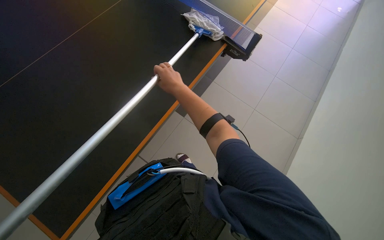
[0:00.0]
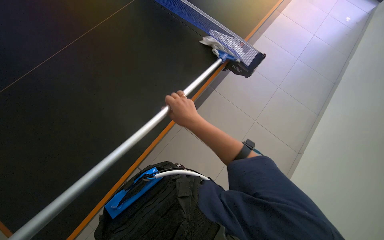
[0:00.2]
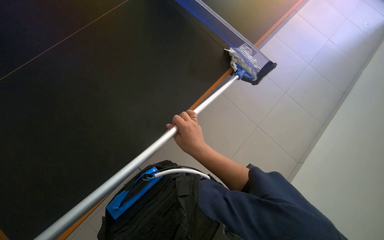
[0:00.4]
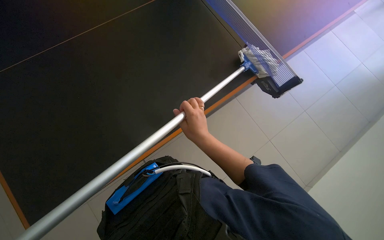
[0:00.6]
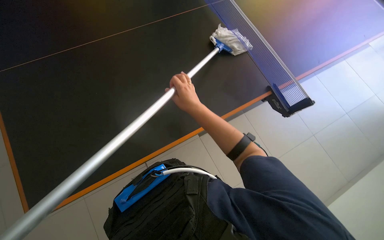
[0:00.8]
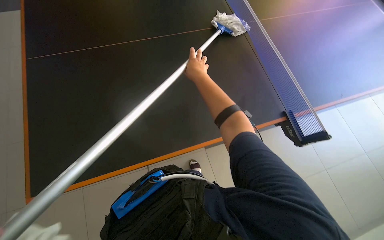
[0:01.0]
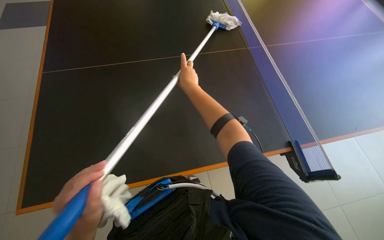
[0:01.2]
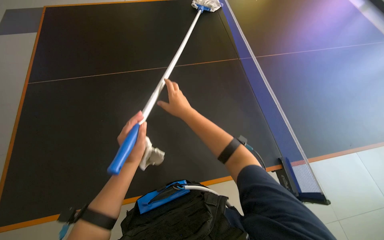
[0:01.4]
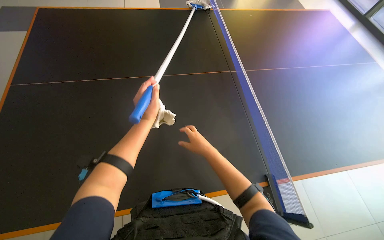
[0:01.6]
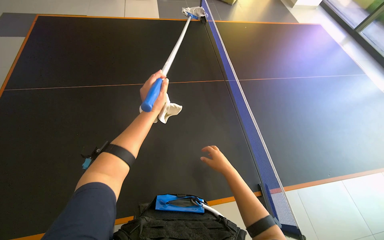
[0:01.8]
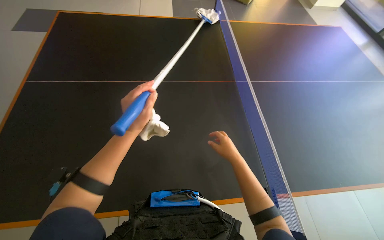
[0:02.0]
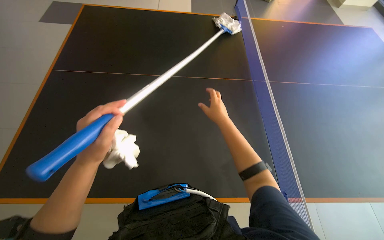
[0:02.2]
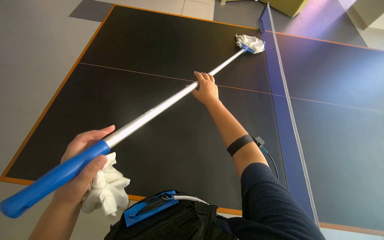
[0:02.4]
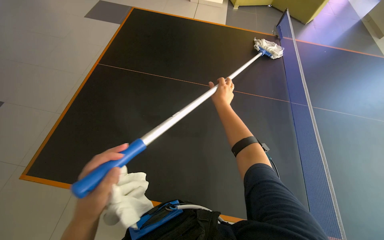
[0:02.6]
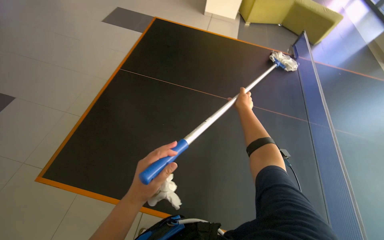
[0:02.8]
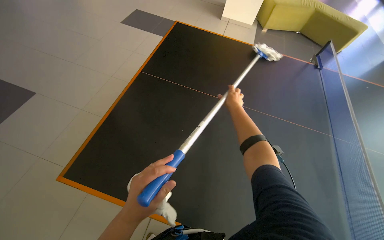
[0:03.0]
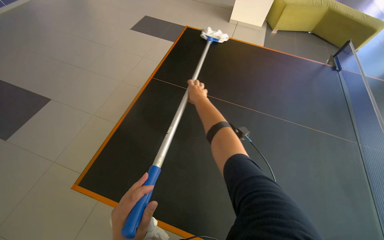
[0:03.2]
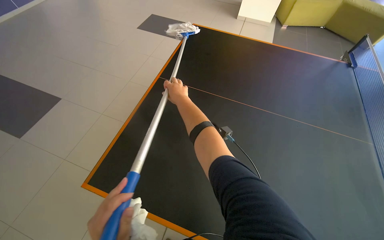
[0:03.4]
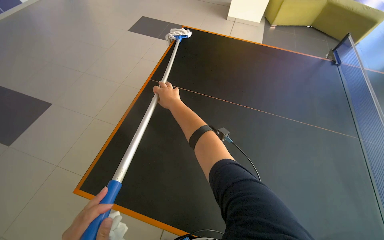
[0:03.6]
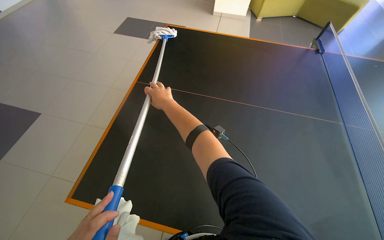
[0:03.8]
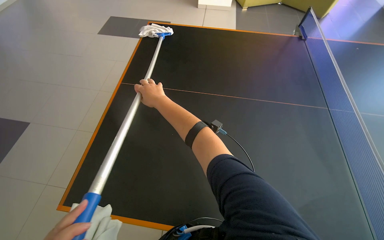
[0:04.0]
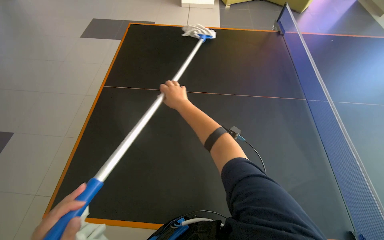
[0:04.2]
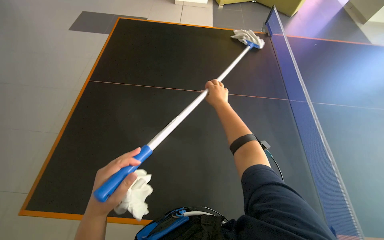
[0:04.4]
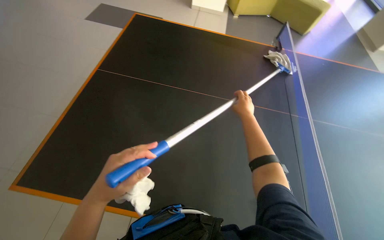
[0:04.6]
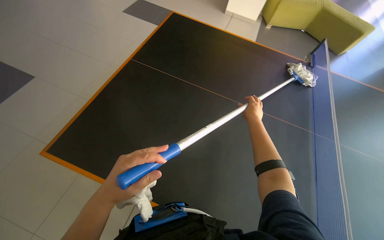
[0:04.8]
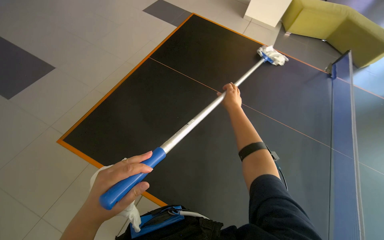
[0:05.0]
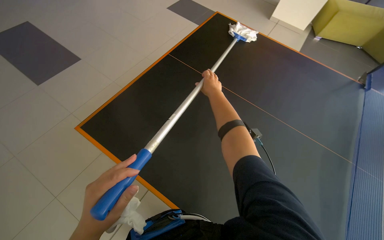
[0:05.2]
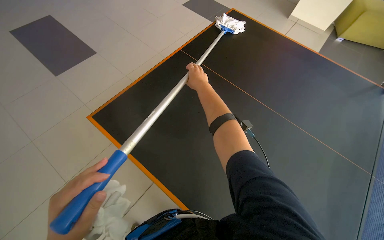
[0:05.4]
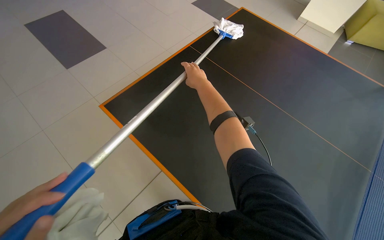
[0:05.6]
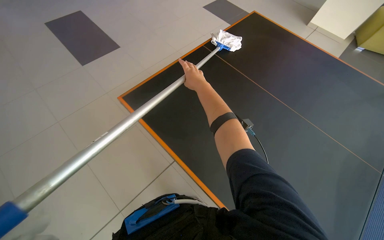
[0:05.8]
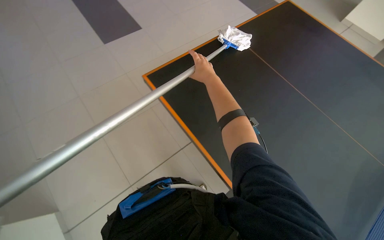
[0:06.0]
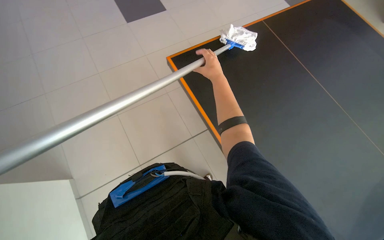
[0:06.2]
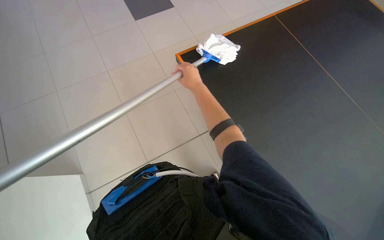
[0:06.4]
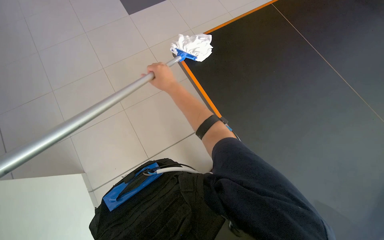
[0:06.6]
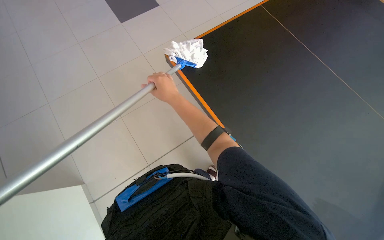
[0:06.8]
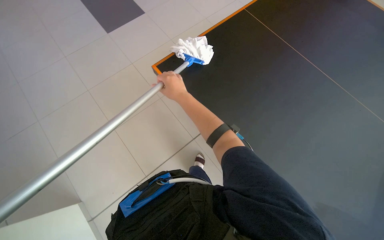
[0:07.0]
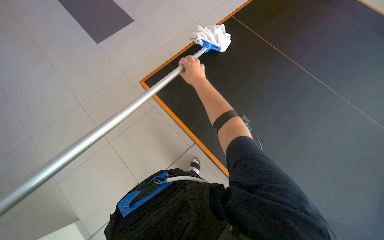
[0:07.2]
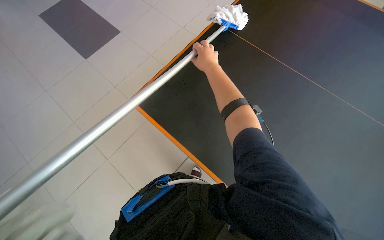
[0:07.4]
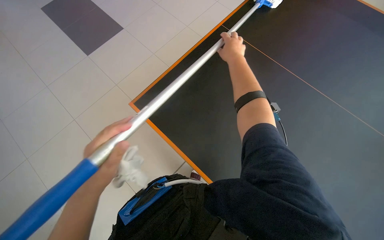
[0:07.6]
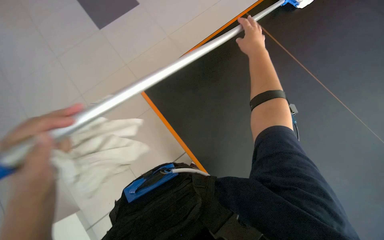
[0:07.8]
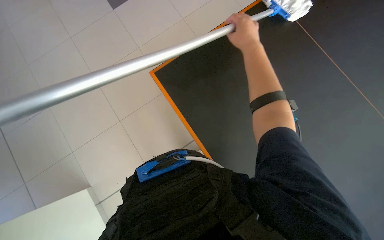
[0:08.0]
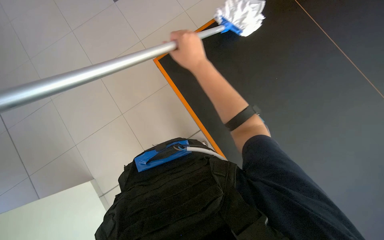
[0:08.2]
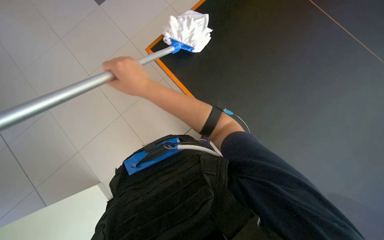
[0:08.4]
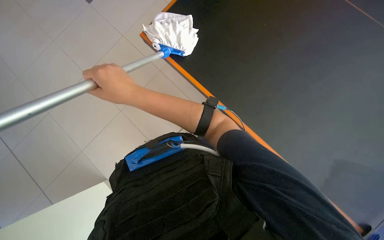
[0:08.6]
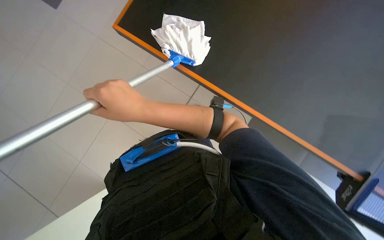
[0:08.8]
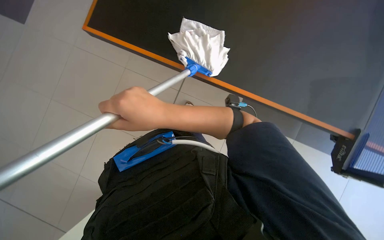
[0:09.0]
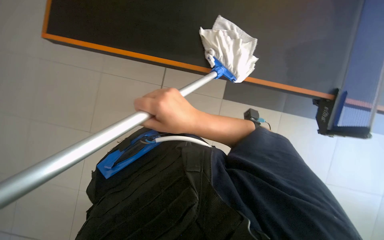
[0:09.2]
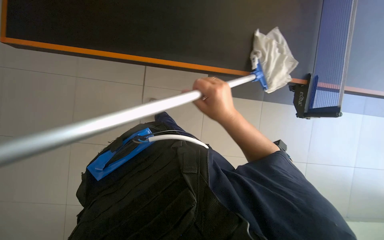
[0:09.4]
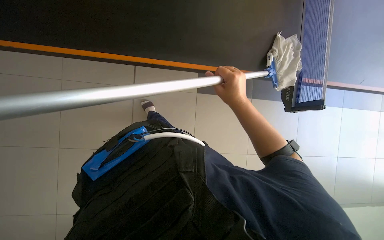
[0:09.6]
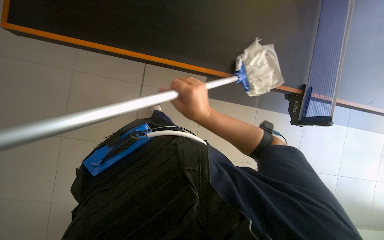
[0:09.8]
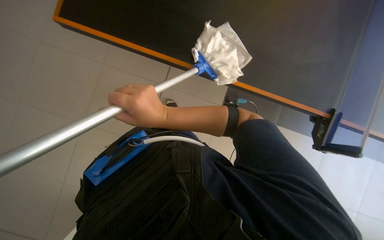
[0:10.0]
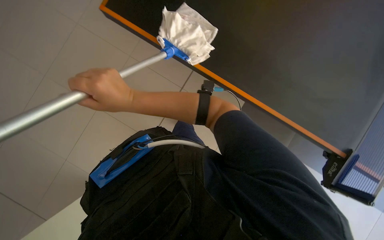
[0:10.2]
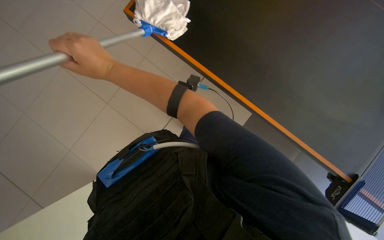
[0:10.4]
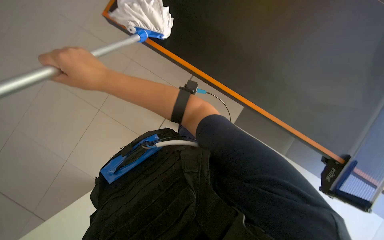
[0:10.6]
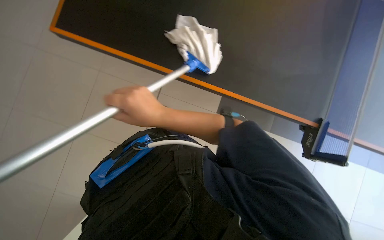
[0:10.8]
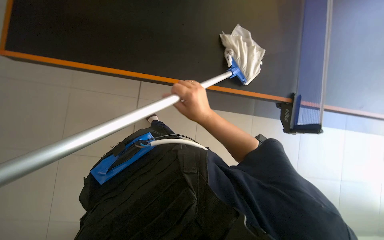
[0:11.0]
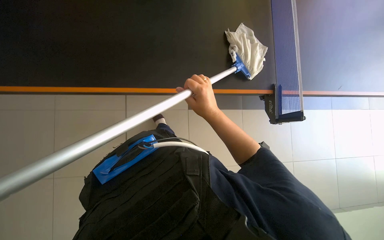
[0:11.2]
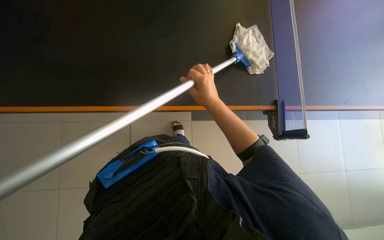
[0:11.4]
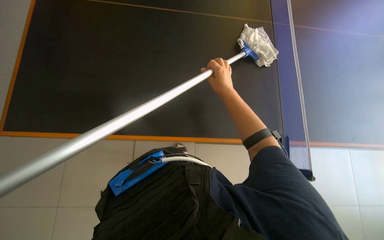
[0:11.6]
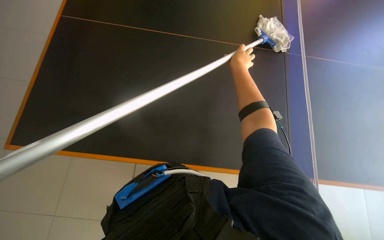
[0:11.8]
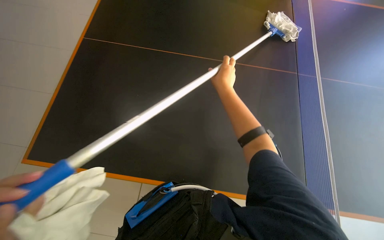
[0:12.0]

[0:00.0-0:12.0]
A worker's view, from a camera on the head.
Job: wiping surfaces.
The whole recording: Cleaning surfaces with mop. The worker cleans various surfaces with a mop.
0:01.6 to 0:03.0: The right hand travels up the picture by about 30 cm, while the left hand moves down the picture and nearer to the camera, approximately 20 cm.
0:03.0 to 0:04.4: The right hand is displaced nearer to the camera by about 10 cm, and goes to the left and returns, roughly 30 cm each way.
0:04.4 to 0:06.0: The wearer moves roughly 40 cm. The wearer looks about 55 degrees further to the left.
0:06.0 to 0:07.6: The right hand is displaced to the right and up the picture by about 15 cm.
0:07.6 to 0:09.0: The right hand goes approximately 35 cm to the left and down the picture.
0:09.0 to 0:10.4: The right hand travels to the left and up the picture by about 20 cm.
0:10.4 to 0:12.0: The wearer moves roughly 70 cm. The camera pitches downward, by some 15 degrees.

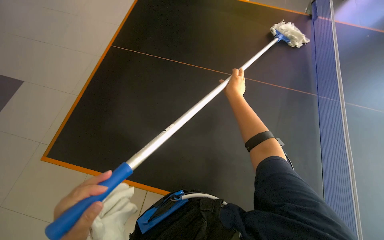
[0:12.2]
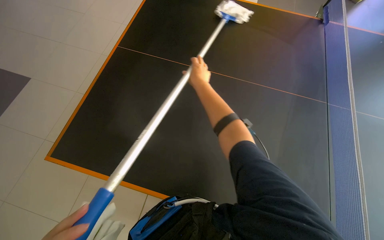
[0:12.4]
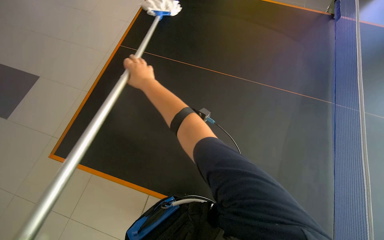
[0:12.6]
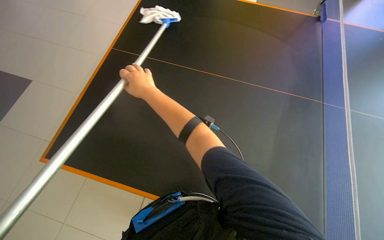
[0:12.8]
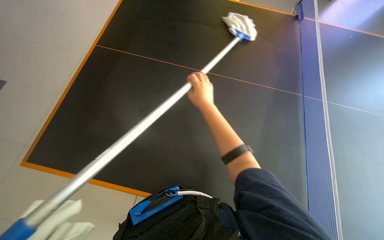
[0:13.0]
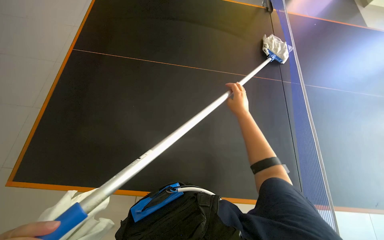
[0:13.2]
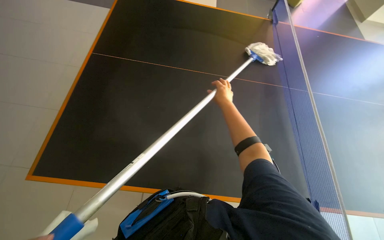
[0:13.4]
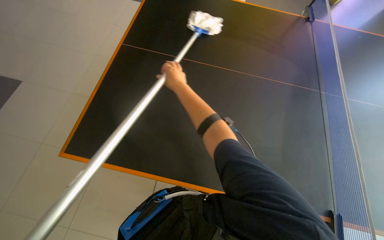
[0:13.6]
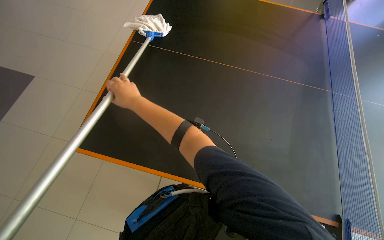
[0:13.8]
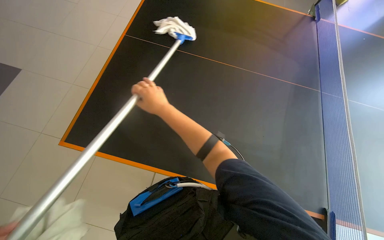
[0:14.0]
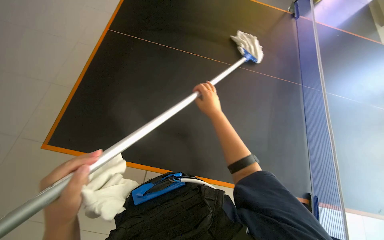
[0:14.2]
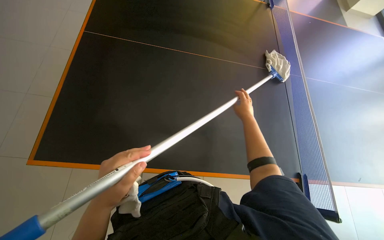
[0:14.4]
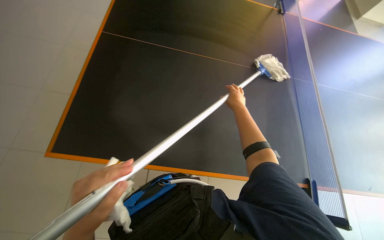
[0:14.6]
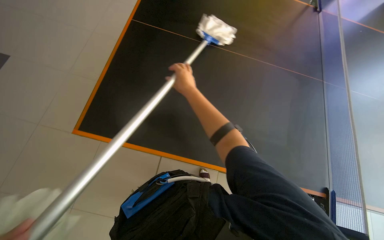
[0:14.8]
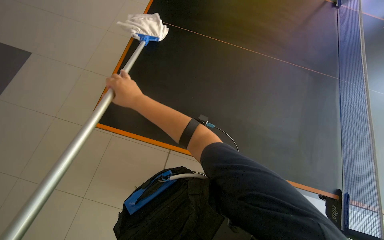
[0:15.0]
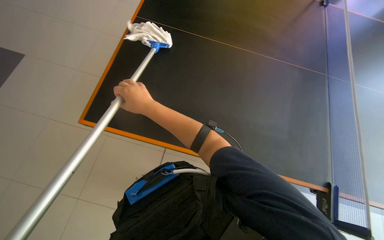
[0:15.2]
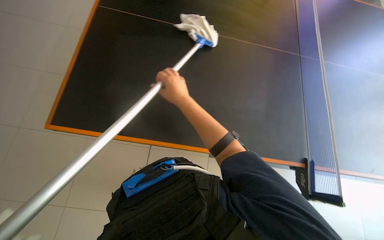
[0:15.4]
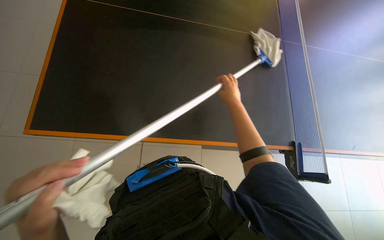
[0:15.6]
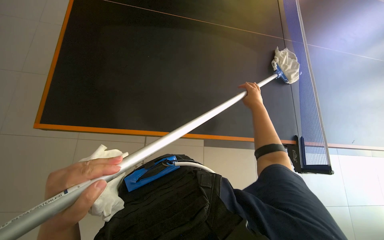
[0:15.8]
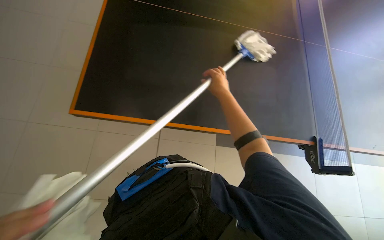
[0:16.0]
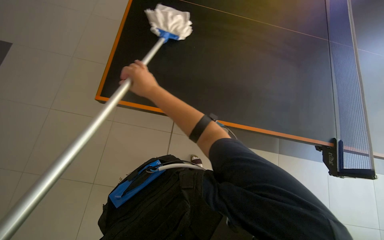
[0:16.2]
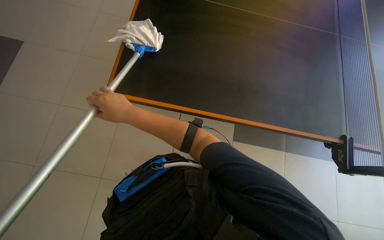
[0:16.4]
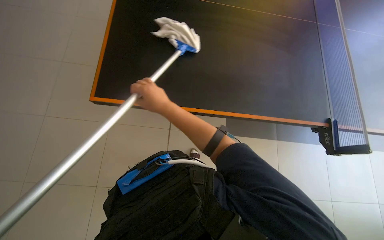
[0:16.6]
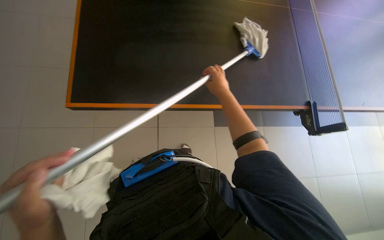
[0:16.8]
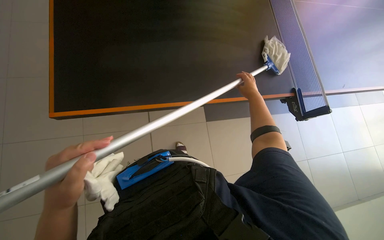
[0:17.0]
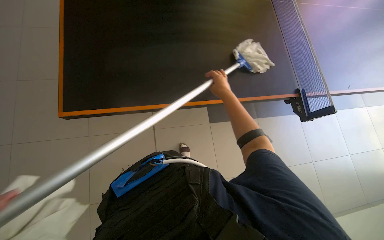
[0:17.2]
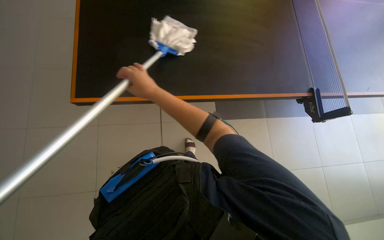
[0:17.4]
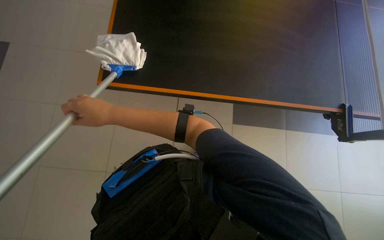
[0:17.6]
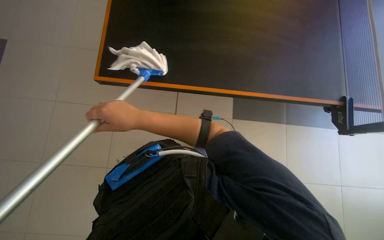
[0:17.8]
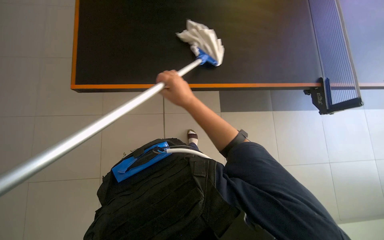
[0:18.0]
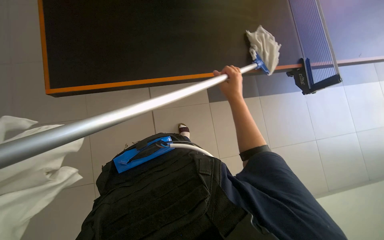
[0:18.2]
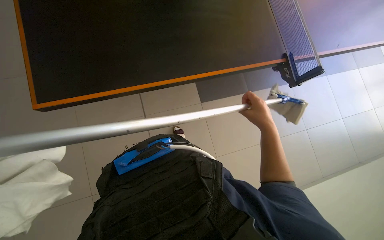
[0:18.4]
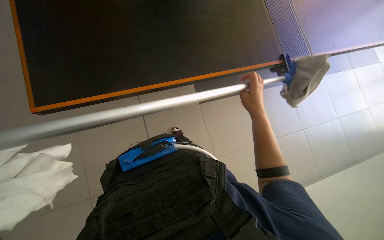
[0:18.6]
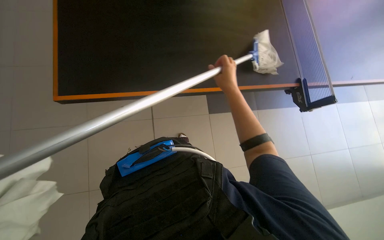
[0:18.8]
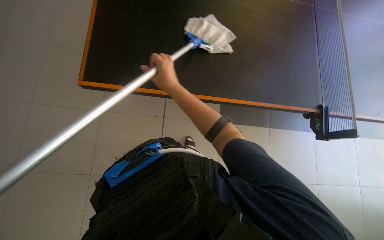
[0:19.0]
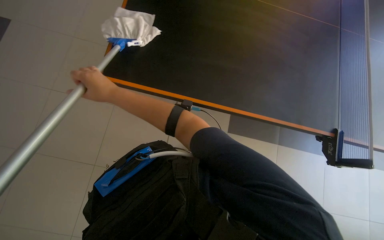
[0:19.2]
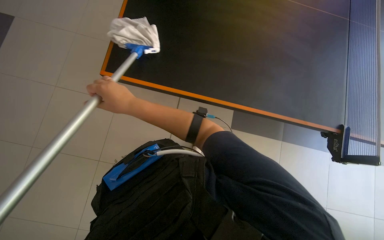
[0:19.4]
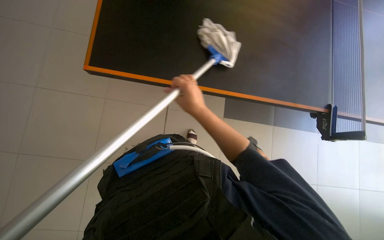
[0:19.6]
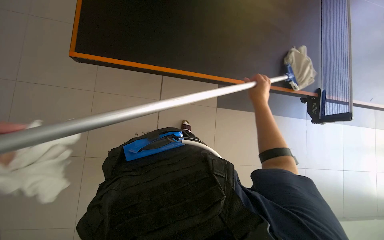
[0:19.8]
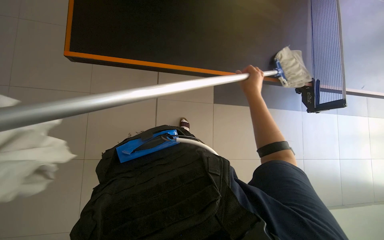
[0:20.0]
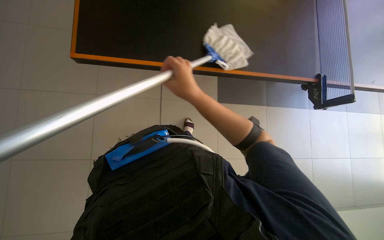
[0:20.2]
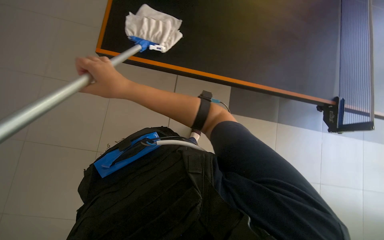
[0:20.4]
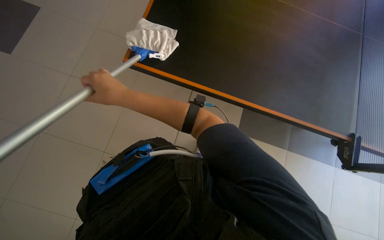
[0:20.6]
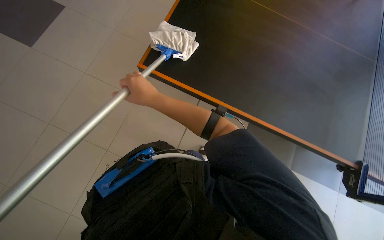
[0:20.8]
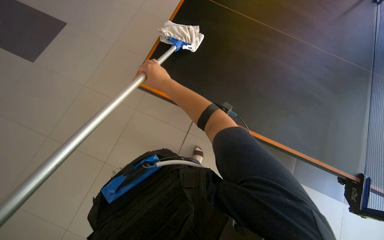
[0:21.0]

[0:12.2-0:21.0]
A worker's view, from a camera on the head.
Job: wiping surfaces.
The whole recording: Cleaning surfaces with mop. The worker cleans various surfaces with a mop.
0:12.2 to 0:13.6: The right hand swings left and right, roughly 35 cm each way, with 2 reversals.
0:13.6 to 0:15.2: The right hand swings left and right, roughly 40 cm each way, with 2 reversals.
0:15.2 to 0:16.6: The right hand swings left and right, roughly 40 cm each way, with 2 reversals.
0:16.6 to 0:18.0: The right hand goes left and right, about 50 cm each way, reversing 2 times.
0:18.0 to 0:19.6: The right hand swings left and right, approximately 50 cm each way, with 2 reversals.
0:19.6 to 0:21.0: The right hand goes left and right, about 40 cm each way, reversing 2 times.
